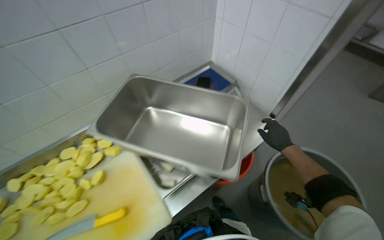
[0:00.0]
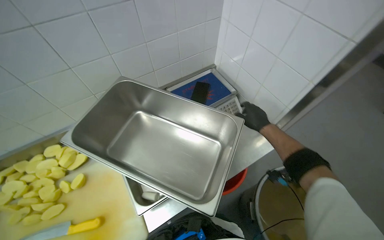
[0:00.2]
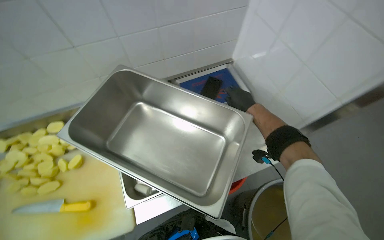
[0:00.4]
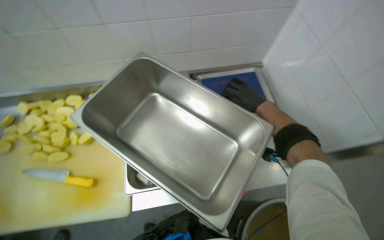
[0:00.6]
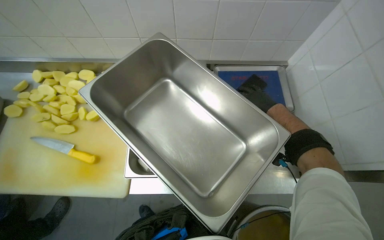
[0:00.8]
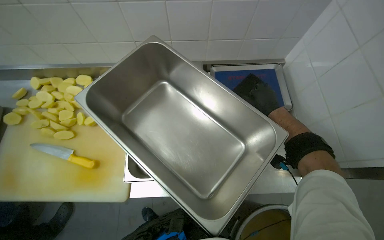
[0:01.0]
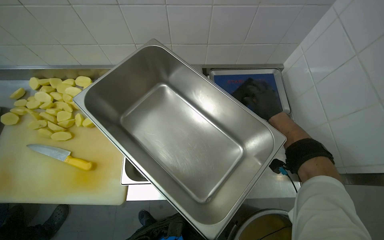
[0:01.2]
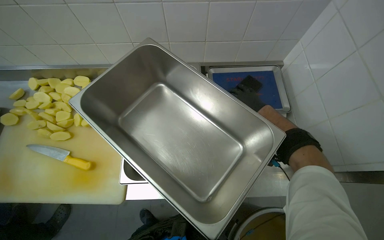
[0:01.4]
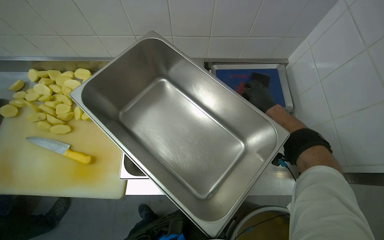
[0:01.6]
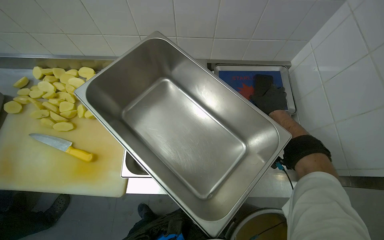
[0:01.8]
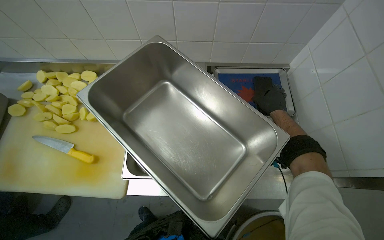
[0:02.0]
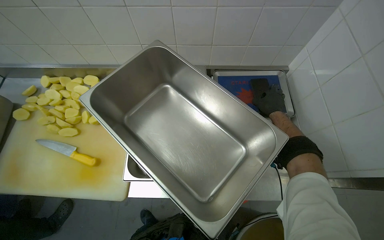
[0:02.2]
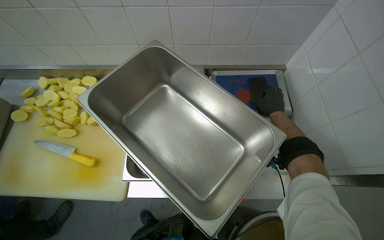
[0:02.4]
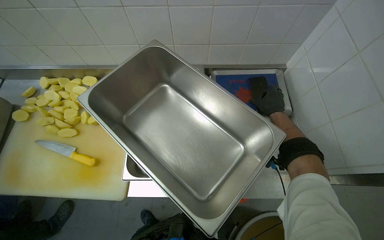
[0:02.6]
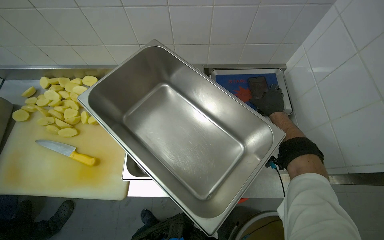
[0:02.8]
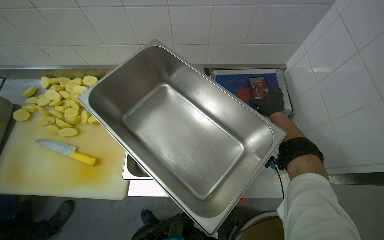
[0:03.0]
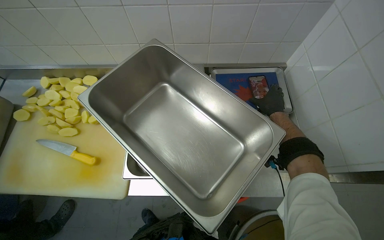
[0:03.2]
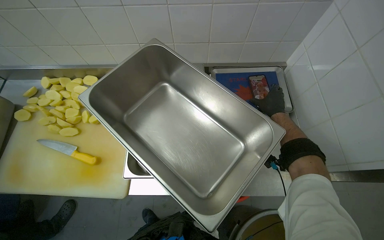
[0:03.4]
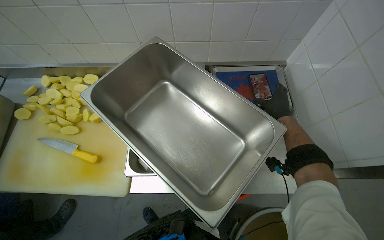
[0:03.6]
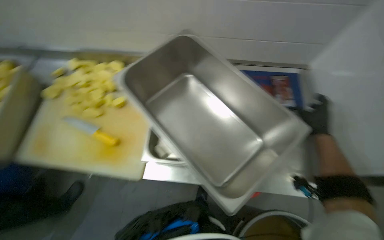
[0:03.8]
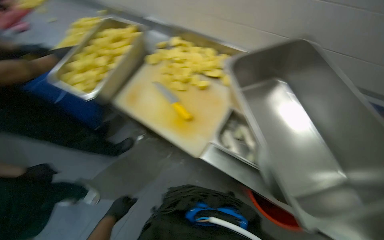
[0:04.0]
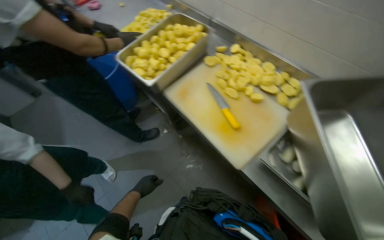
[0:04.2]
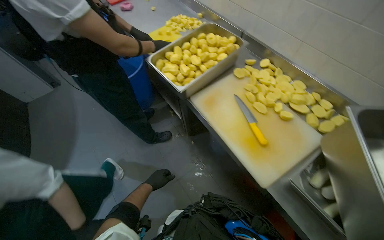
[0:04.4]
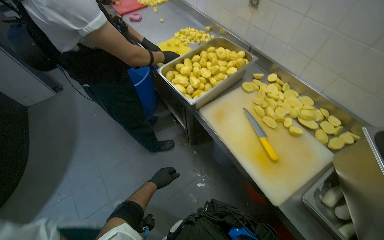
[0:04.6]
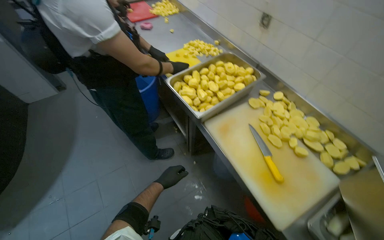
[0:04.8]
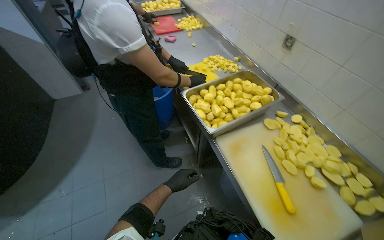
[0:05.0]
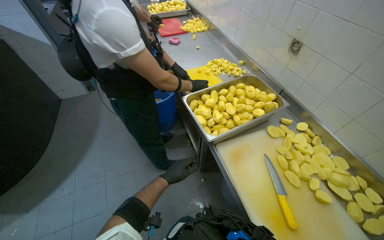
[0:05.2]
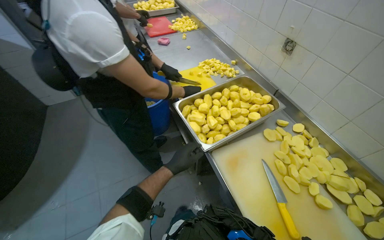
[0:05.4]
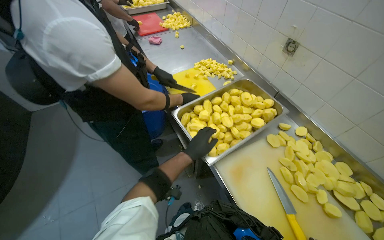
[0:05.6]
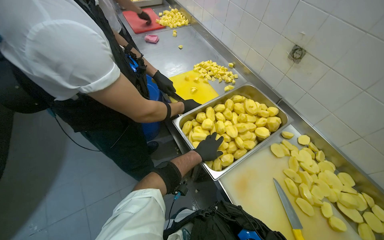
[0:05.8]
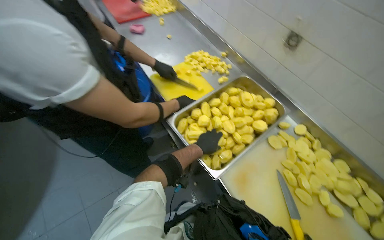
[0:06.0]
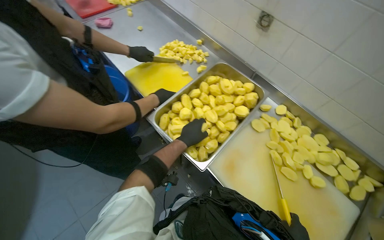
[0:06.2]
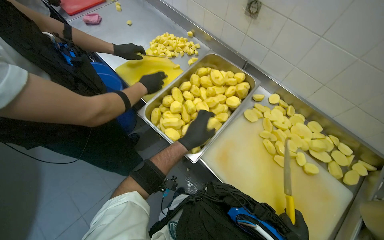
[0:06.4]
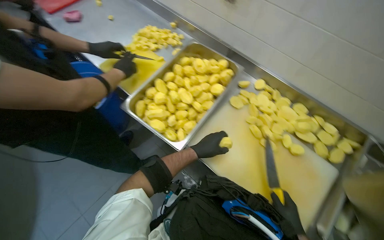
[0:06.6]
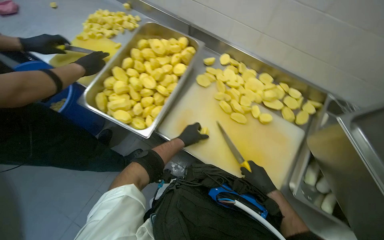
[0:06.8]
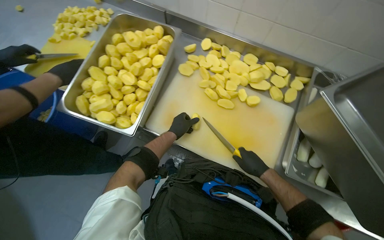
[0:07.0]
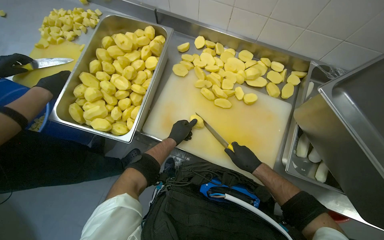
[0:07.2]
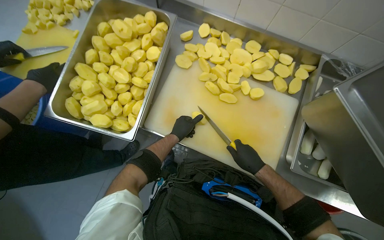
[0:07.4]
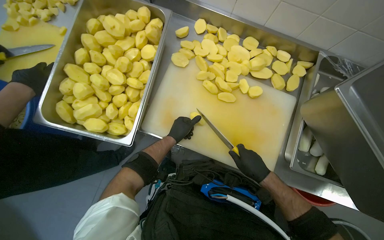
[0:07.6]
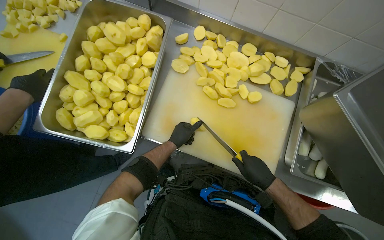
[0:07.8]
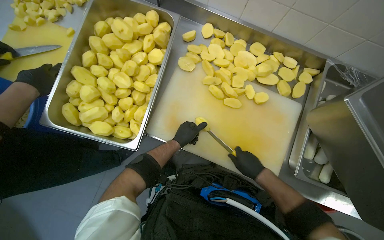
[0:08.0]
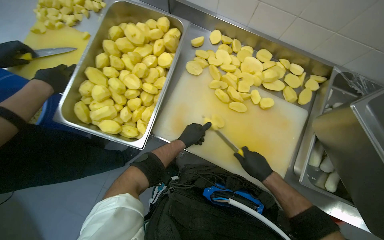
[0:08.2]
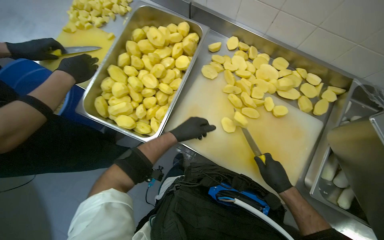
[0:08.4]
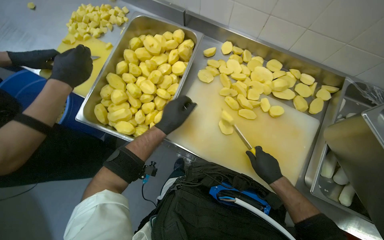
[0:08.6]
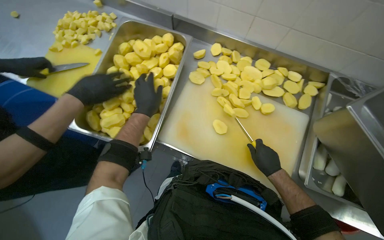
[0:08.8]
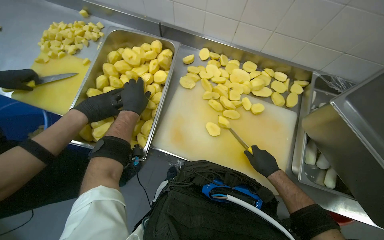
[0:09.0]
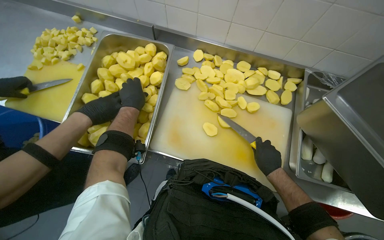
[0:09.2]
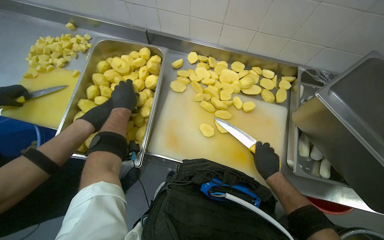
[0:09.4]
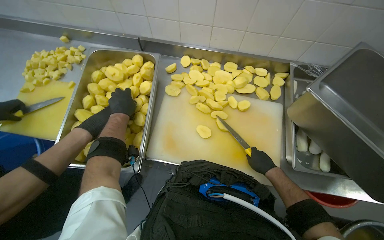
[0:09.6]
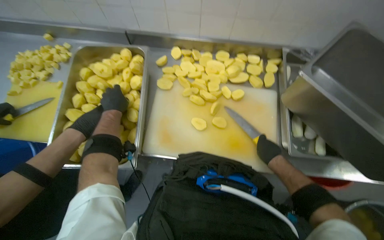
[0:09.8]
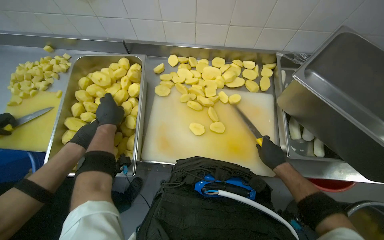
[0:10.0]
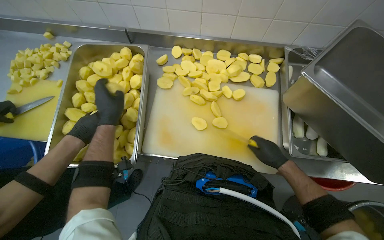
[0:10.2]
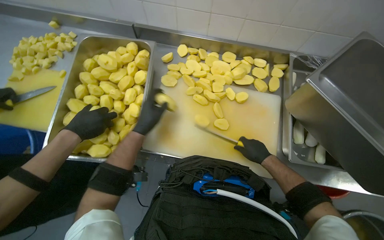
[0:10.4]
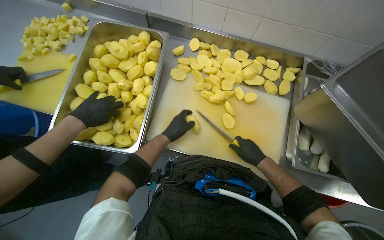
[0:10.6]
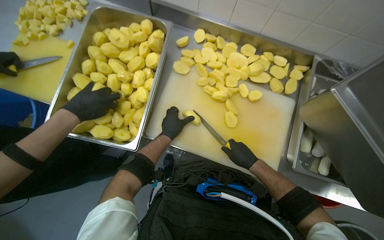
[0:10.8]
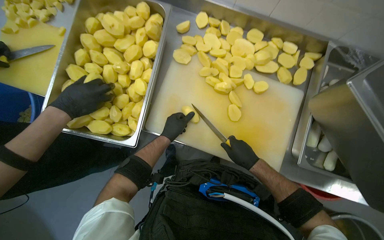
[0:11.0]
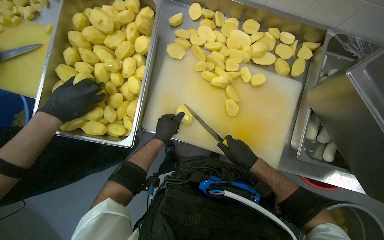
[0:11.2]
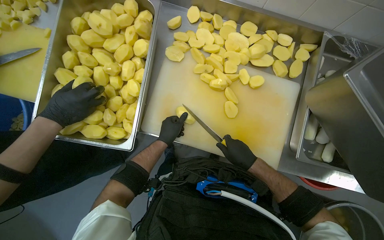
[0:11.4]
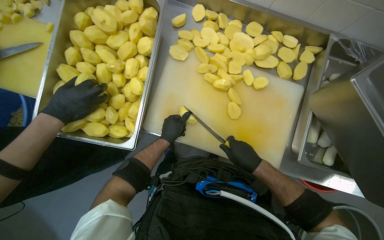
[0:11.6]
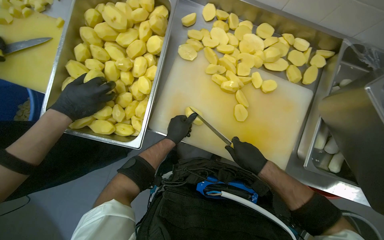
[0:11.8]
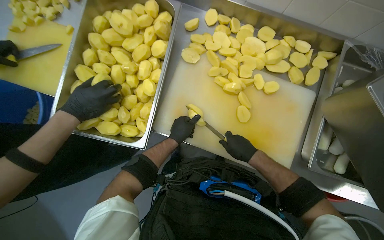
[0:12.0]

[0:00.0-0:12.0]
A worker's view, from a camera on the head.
Job: preparing food.
The whole recording: Dicing potatoes on cutting board. The worker dices peeled potatoes into smaller pieces on a cutting board.
0:00.0 to 0:01.6: The head rotates approximately 35 degrees to the left. The wearer looks approximately 15 degrees further downward.
0:03.0 to 0:04.4: The head rotates some 60 degrees to the left.
0:04.4 to 0:06.0: The camera travels approximately 50 cm.
0:06.0 to 0:07.6: The head turns to the right by approximately 35 degrees. The camera pitches downward, by approximately 25 degrees.
0:07.6 to 0:09.0: The left hand goes approximately 25 cm up the picture, to the left and nearer to the camera.
0:10.4 to 0:12.0: The right hand goes approximately 10 cm to the left.

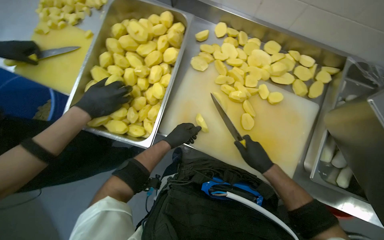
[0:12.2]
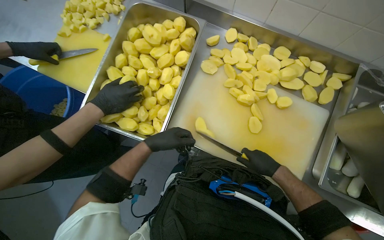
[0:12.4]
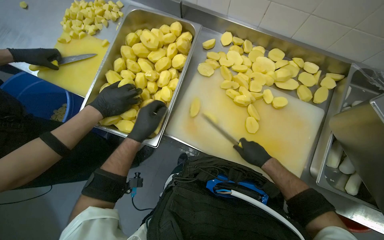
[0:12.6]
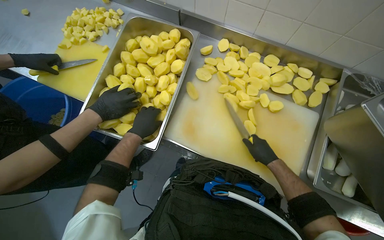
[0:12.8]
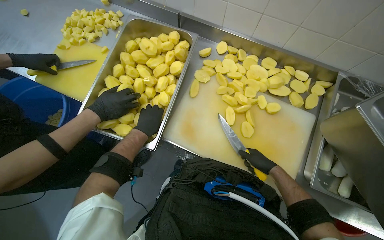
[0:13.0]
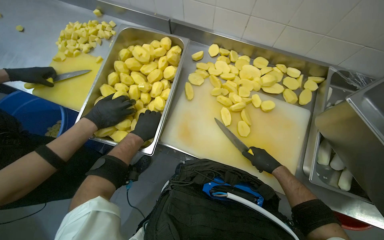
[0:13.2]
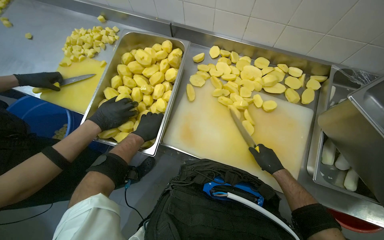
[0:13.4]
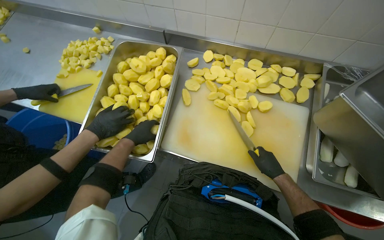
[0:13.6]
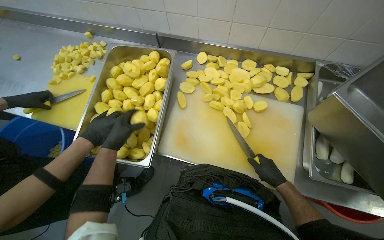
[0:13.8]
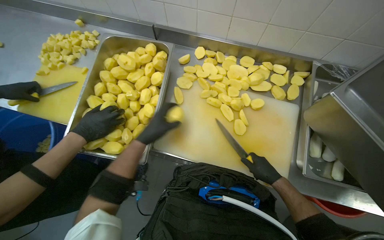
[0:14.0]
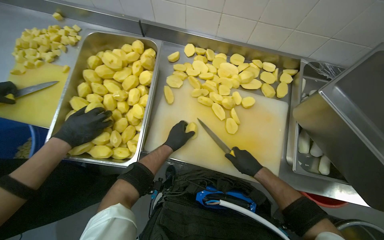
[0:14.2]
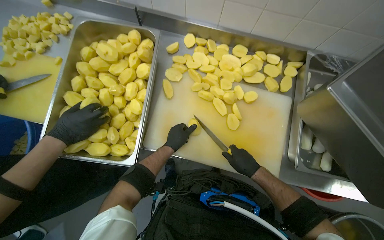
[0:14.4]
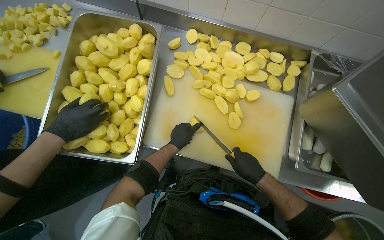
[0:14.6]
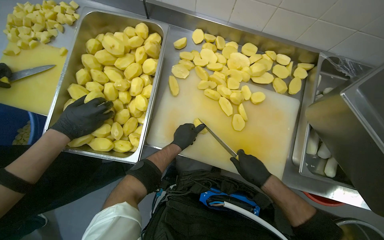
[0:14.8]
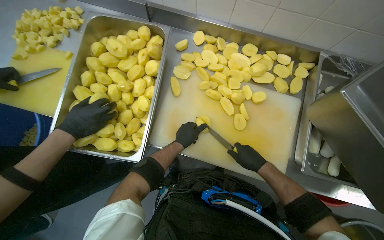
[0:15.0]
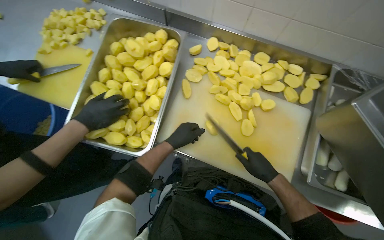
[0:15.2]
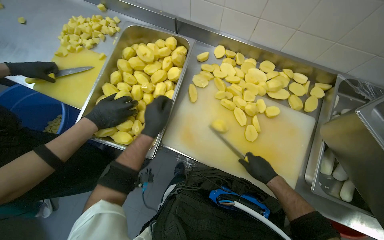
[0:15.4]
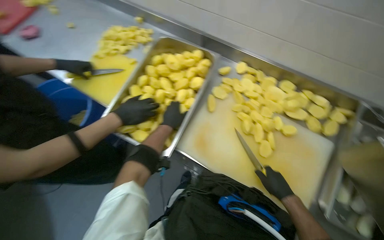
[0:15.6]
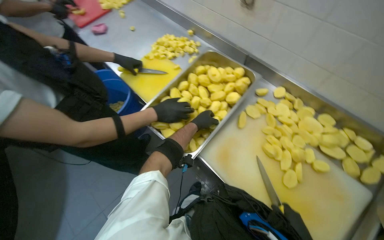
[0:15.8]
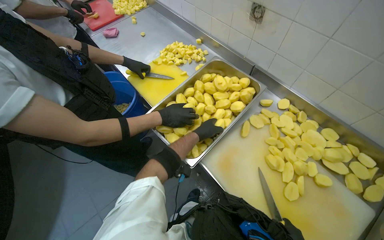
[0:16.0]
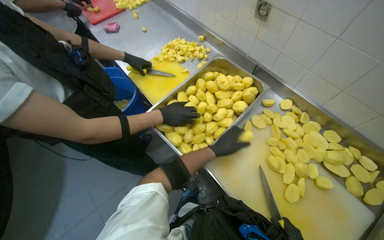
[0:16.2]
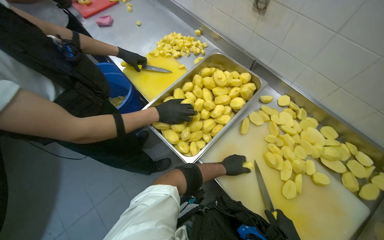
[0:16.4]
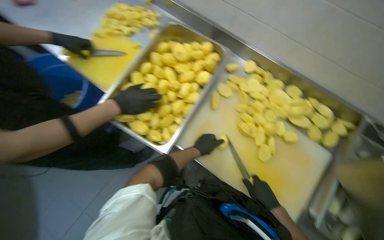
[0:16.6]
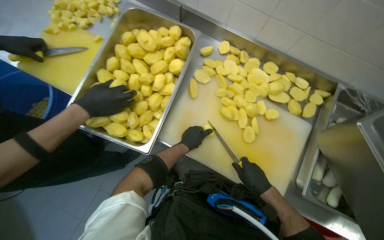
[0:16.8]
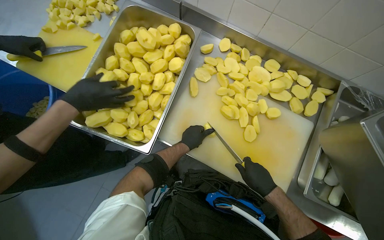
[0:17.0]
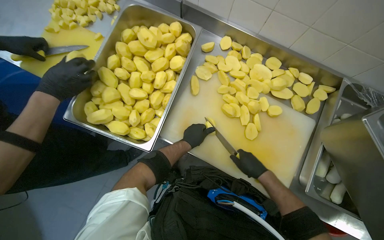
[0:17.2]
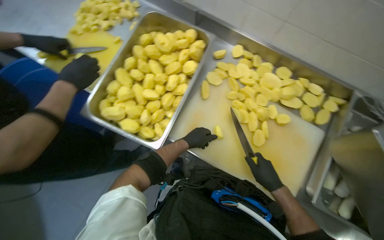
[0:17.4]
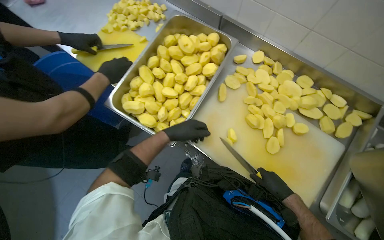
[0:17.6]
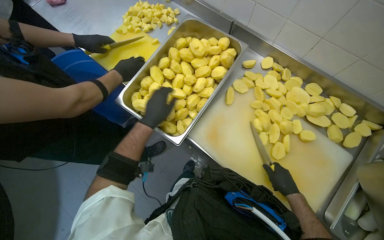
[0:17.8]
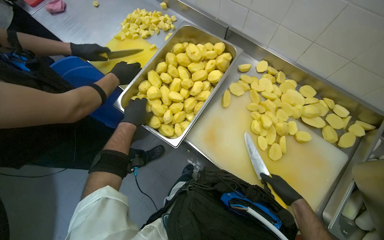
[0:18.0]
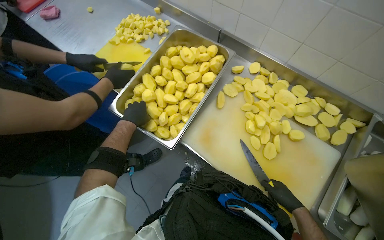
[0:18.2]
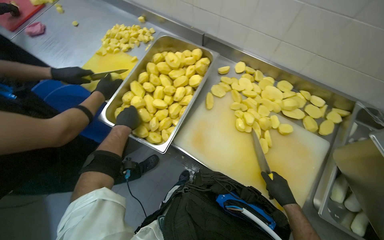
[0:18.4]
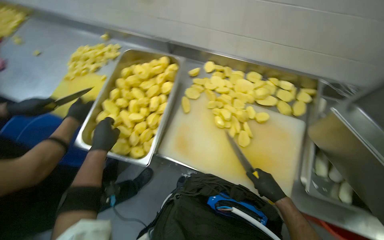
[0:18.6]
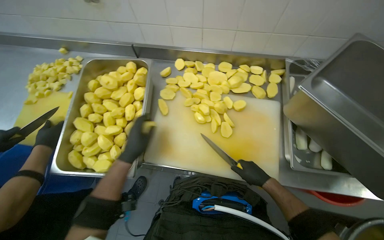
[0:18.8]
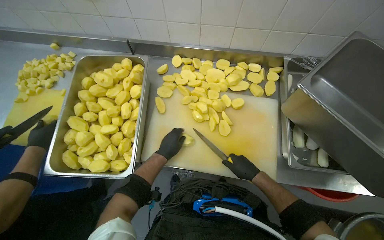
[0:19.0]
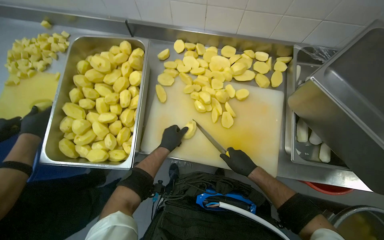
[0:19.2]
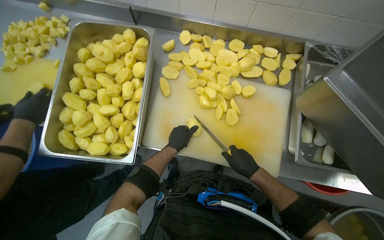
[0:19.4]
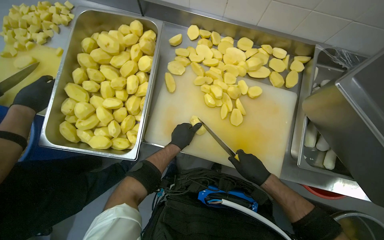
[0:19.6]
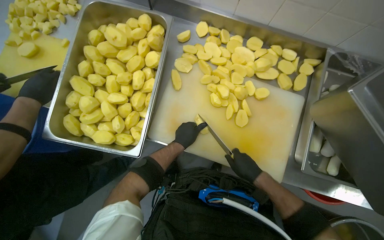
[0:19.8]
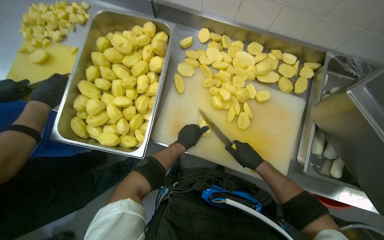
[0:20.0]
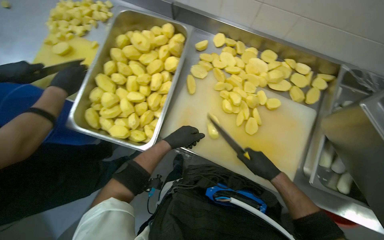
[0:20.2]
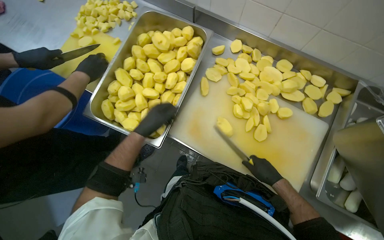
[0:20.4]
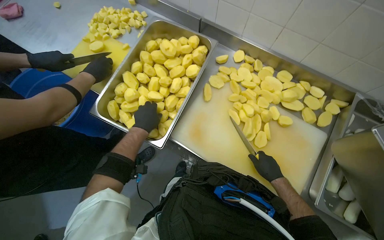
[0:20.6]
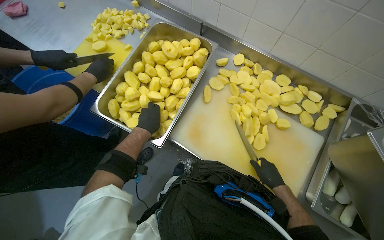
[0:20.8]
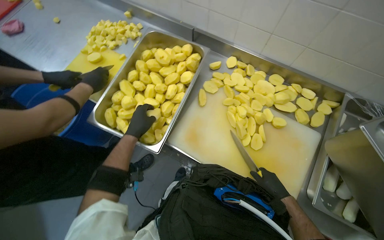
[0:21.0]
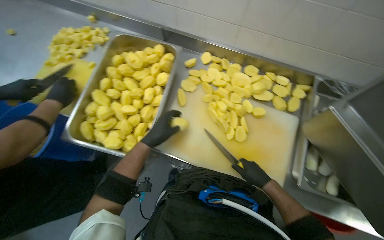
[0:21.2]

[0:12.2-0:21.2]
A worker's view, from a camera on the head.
Job: preparing food.
The whole recording: Dicing potatoes on cutting board. The worker dices peeled potatoes into smaller pieces on a cutting board.
0:12.2 to 0:13.8: The left hand travels to the left and nearer to the camera by some 20 cm.
0:13.8 to 0:15.2: The left hand travels to the right and farther from the camera by about 20 cm.
0:16.6 to 0:18.2: The right hand moves to the right, roughly 10 cm, while the left hand travels to the left by roughly 30 cm.
0:18.2 to 0:19.8: The head rotates some 25 degrees to the right.
0:19.8 to 0:21.2: The left hand goes about 15 cm nearer to the camera and to the left.
